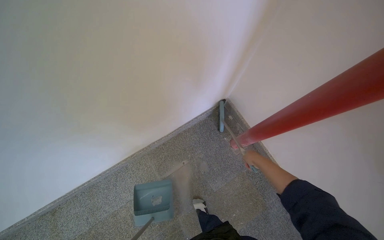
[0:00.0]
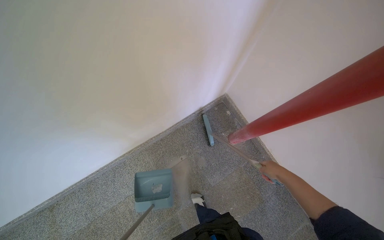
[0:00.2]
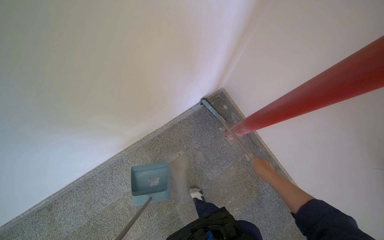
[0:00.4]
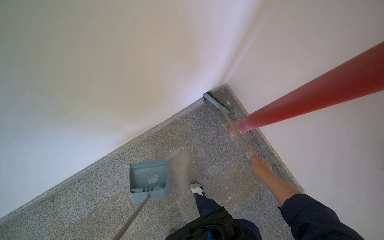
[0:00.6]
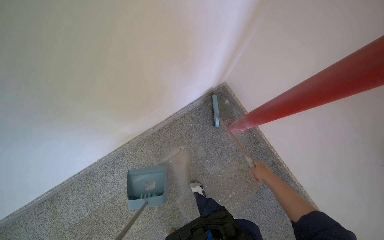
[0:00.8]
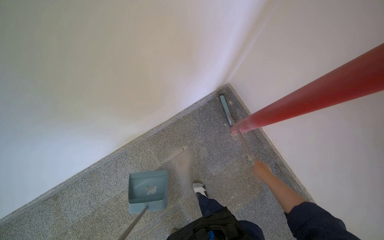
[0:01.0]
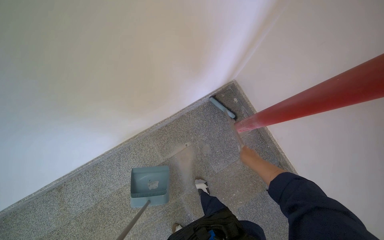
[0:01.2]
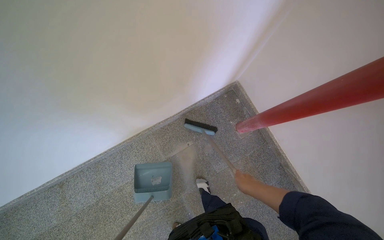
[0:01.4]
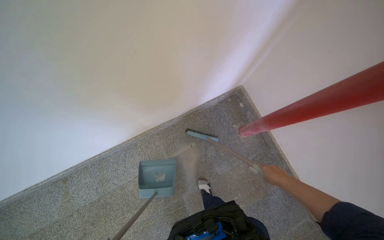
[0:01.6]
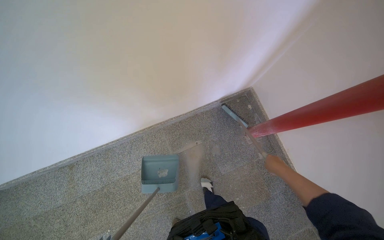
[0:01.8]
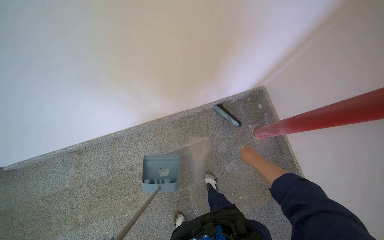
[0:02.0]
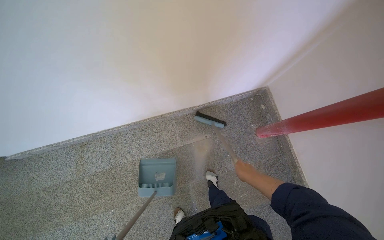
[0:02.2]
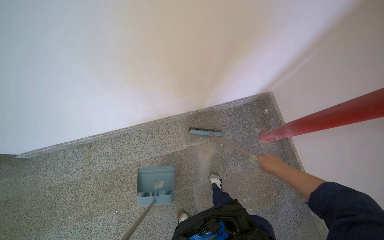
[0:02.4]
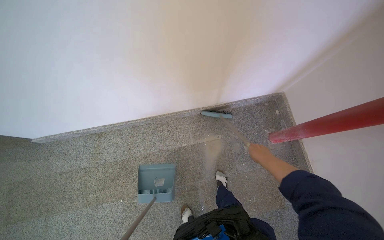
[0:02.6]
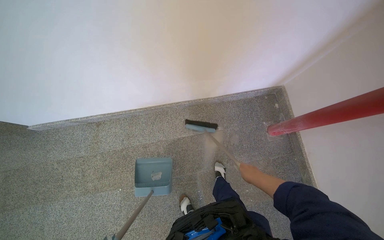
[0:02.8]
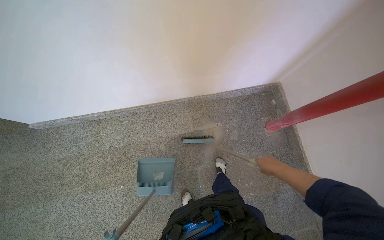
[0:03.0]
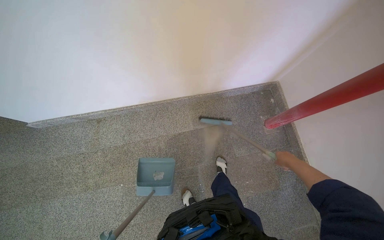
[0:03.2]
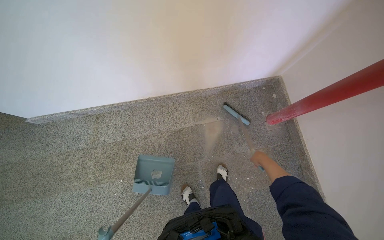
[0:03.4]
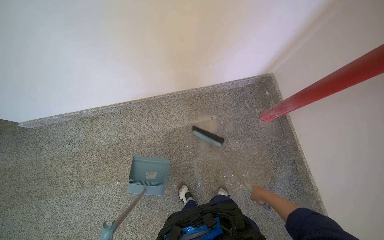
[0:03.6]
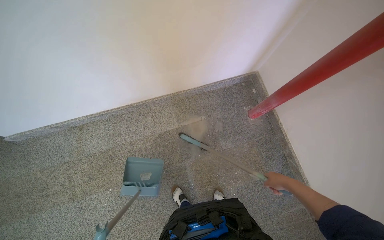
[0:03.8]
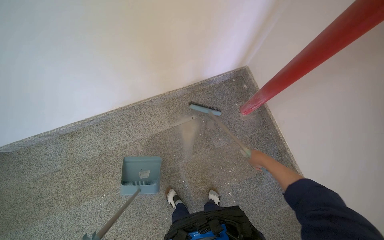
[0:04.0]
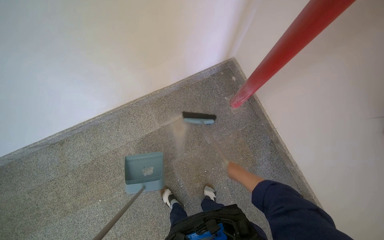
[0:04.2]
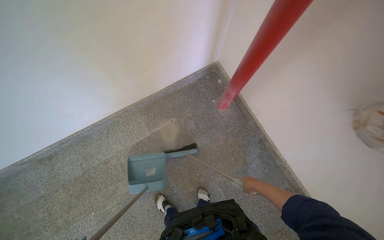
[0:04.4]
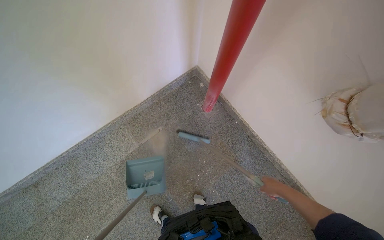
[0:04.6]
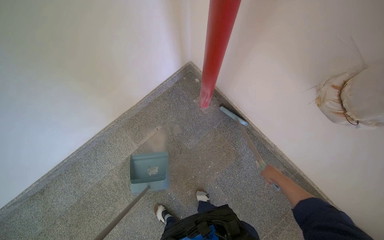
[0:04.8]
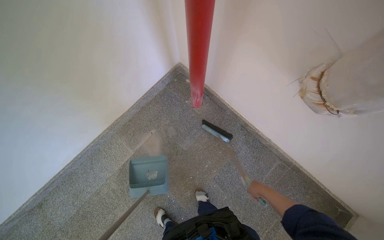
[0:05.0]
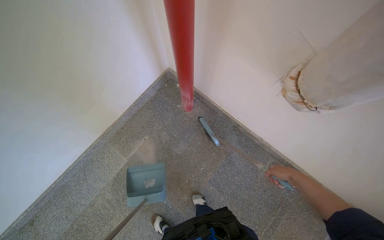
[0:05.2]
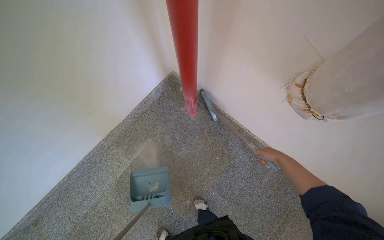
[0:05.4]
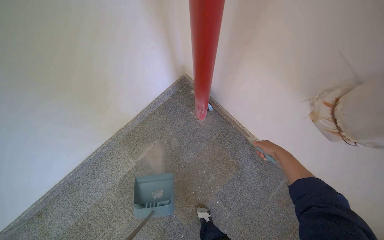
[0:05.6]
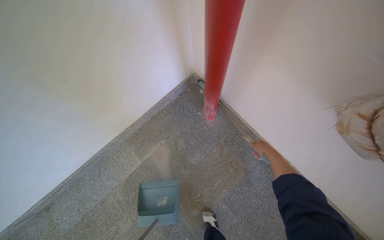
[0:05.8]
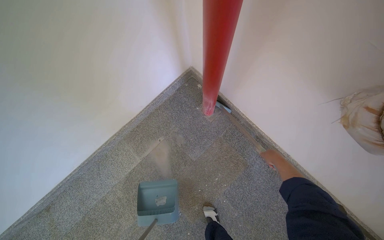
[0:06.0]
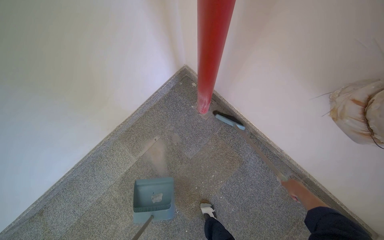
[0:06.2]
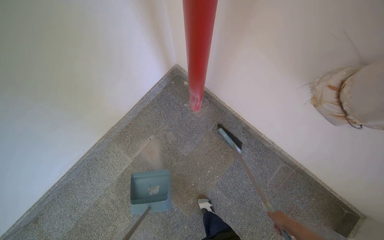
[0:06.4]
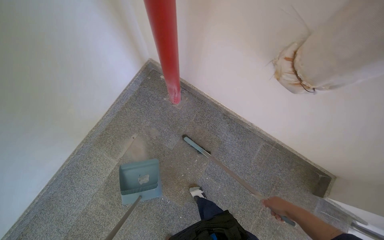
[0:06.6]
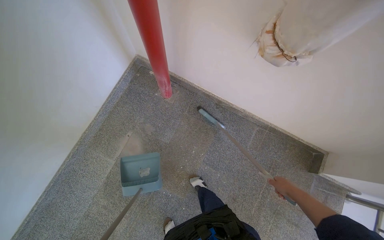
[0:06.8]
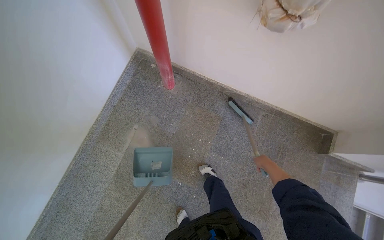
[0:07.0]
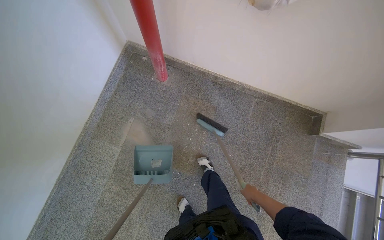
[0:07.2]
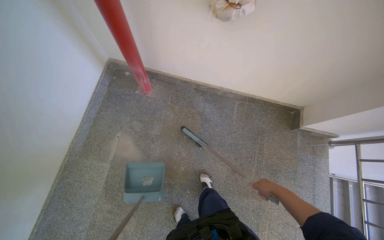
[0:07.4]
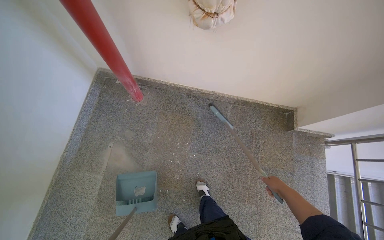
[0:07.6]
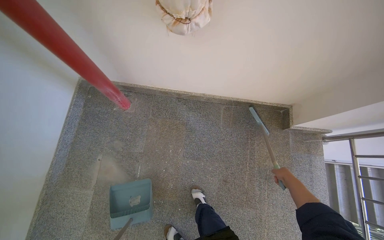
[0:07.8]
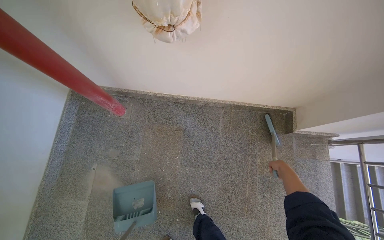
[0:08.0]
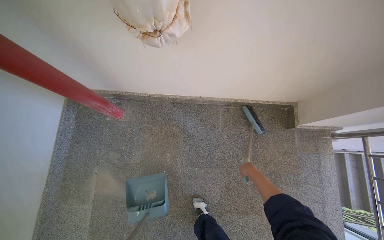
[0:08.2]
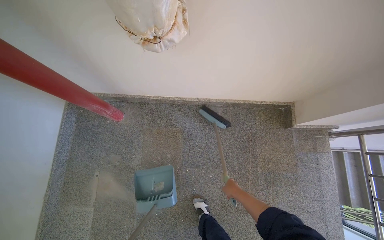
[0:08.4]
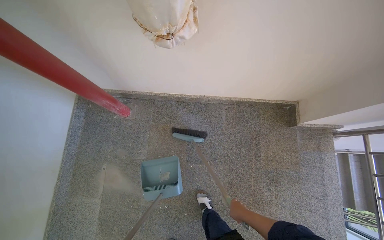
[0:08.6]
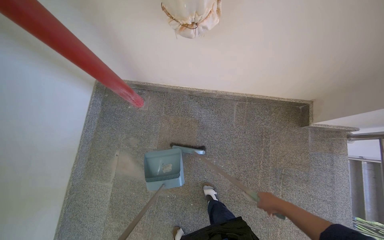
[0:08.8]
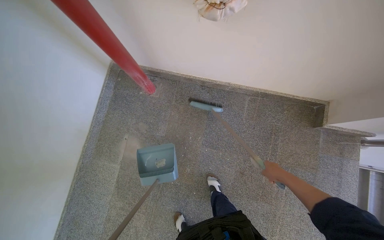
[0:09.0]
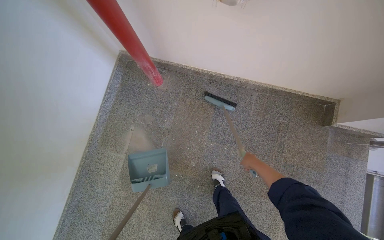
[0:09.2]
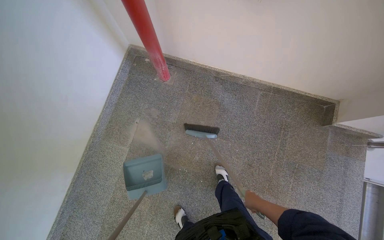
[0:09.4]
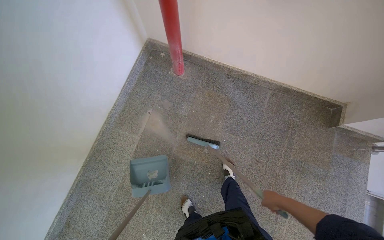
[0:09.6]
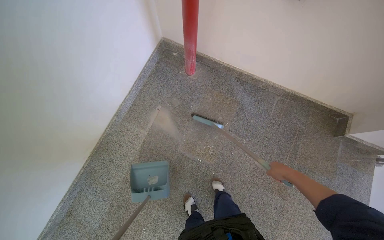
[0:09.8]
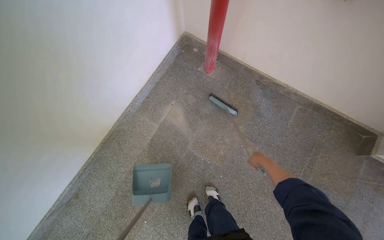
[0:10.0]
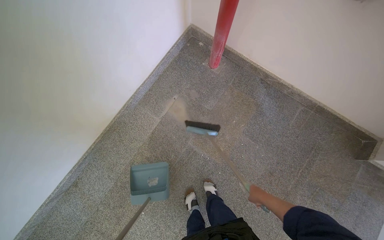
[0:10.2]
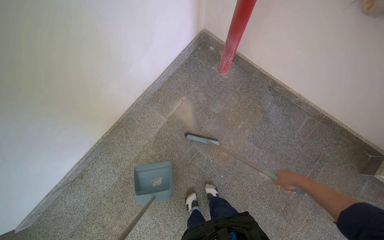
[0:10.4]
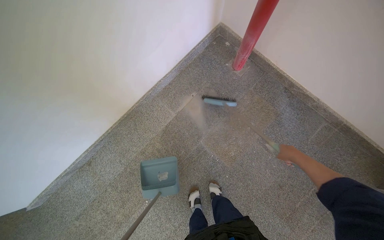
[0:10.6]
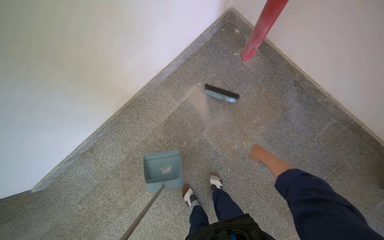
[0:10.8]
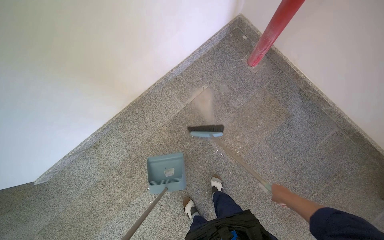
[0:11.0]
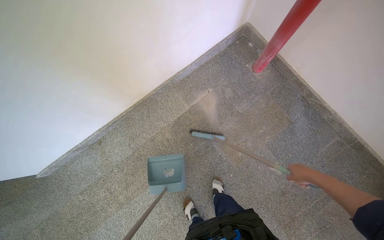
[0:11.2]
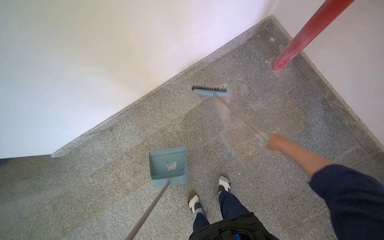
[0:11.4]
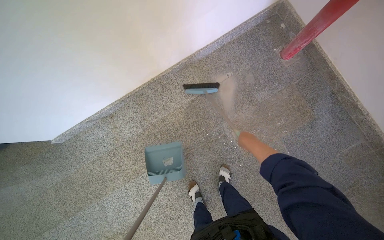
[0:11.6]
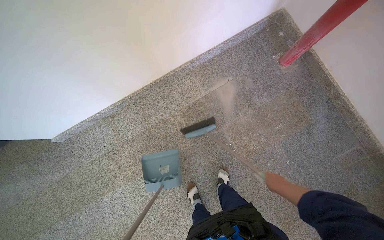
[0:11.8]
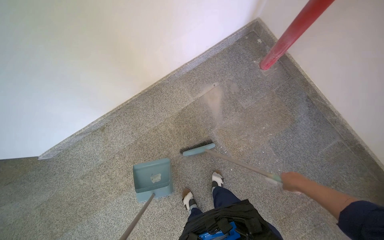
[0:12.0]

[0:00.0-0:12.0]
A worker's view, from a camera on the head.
Job: sweeping floor.
The whole recording: Sweeping stairwell floor. The worker sweeps the floor at the bottom of the stairwell with a broom and dustpan.
0:00.0 to 0:01.6: The right hand heads down the picture, covering roughly 15 cm.
0:01.6 to 0:03.0: The right hand goes left and right, about 10 cm each way, reversing 2 times.
0:03.0 to 0:04.4: The right hand heads down the picture, covering approximately 20 cm.
0:04.4 to 0:06.0: The right hand travels up the picture and to the right by some 20 cm.
0:06.0 to 0:07.6: The wearer's head swings approximately 35 degrees to the right. The right hand goes approximately 50 cm down the picture.
0:07.6 to 0:09.0: The right hand goes to the left and returns, approximately 10 cm each way.
0:09.0 to 0:10.4: The camera travels some 40 cm. The scene rotates clockwise by some 25 degrees.

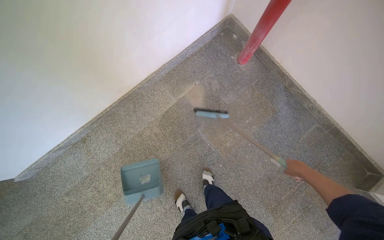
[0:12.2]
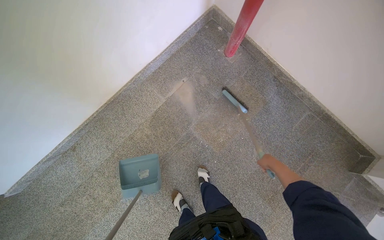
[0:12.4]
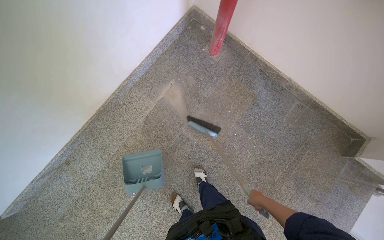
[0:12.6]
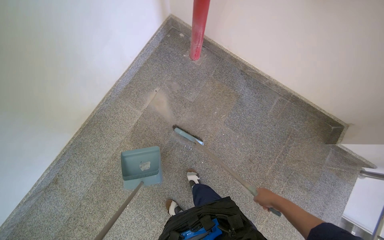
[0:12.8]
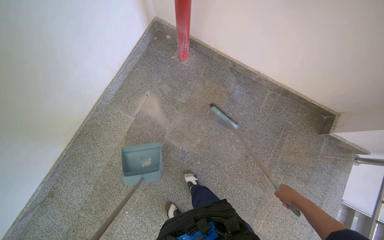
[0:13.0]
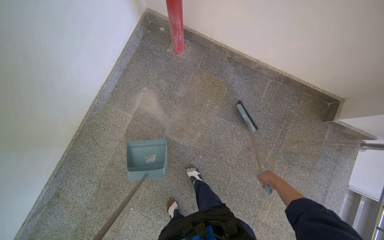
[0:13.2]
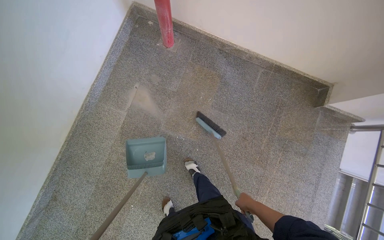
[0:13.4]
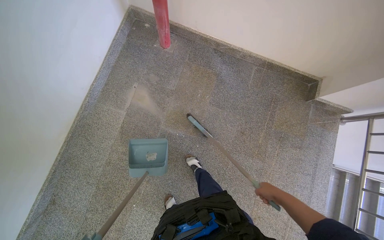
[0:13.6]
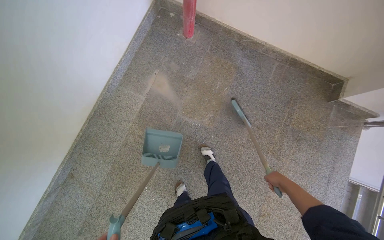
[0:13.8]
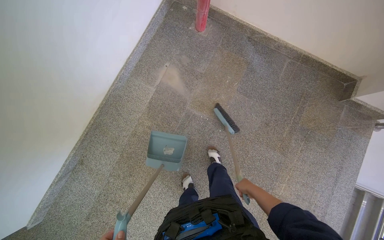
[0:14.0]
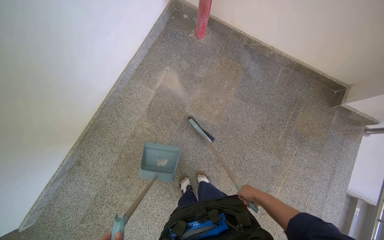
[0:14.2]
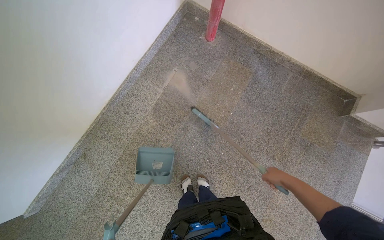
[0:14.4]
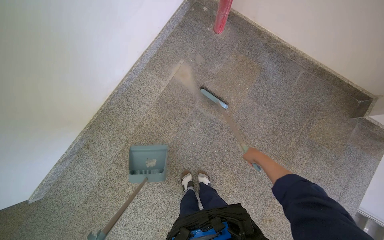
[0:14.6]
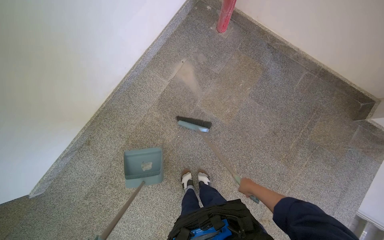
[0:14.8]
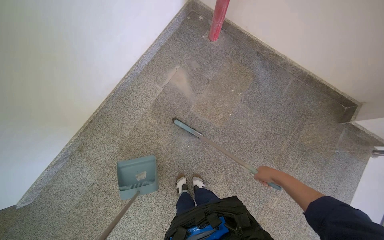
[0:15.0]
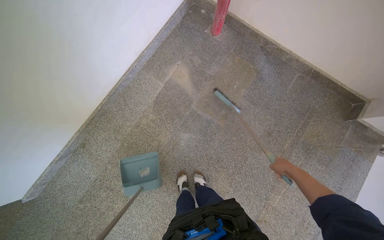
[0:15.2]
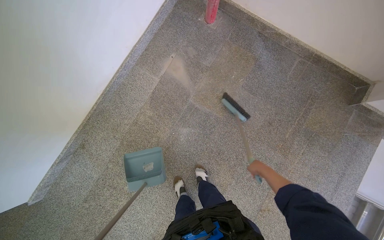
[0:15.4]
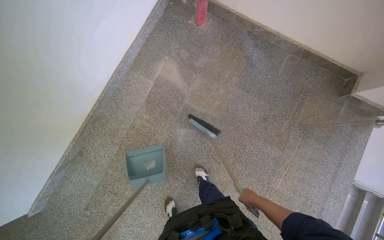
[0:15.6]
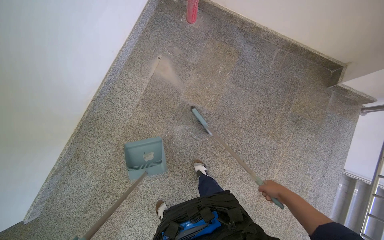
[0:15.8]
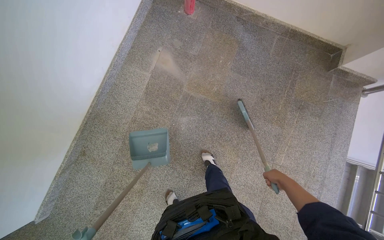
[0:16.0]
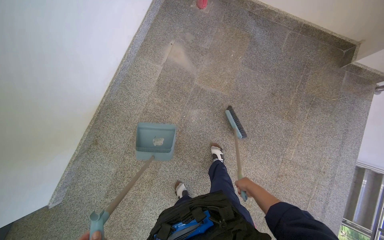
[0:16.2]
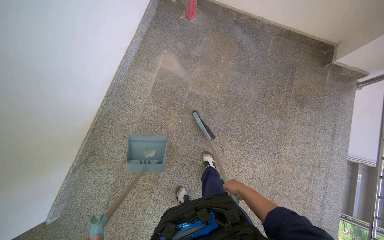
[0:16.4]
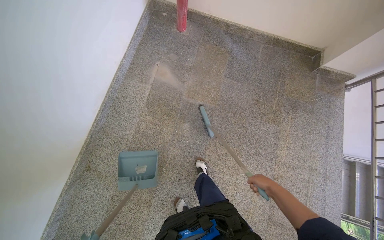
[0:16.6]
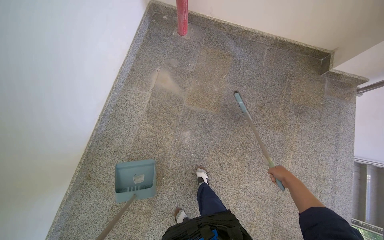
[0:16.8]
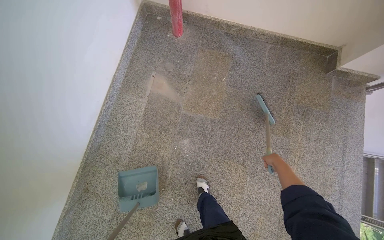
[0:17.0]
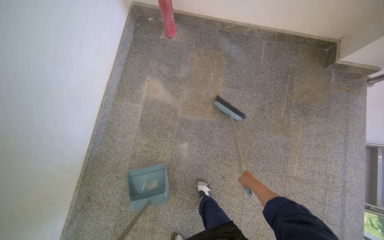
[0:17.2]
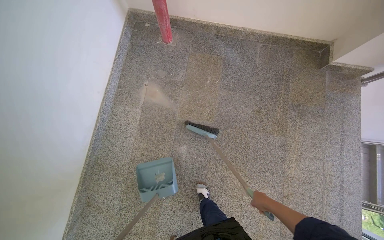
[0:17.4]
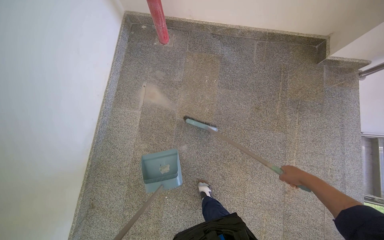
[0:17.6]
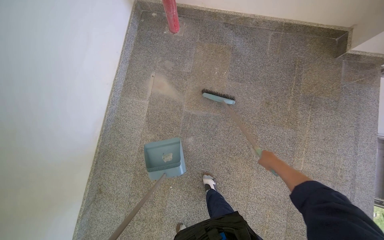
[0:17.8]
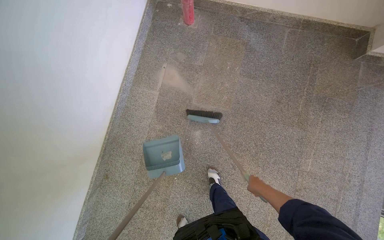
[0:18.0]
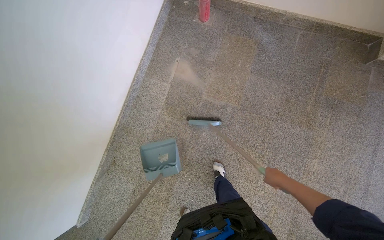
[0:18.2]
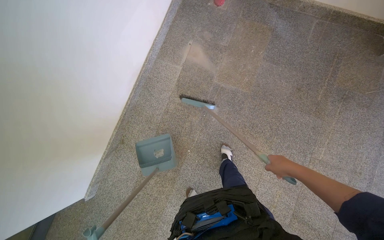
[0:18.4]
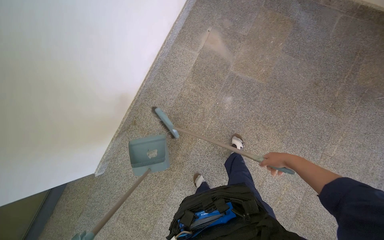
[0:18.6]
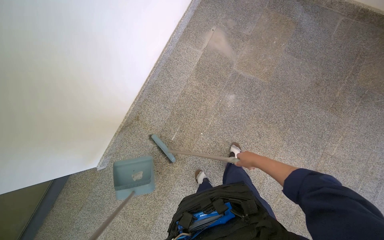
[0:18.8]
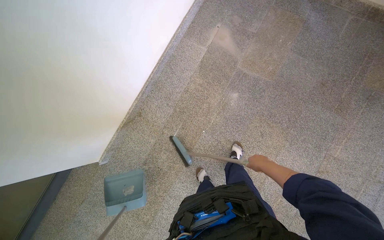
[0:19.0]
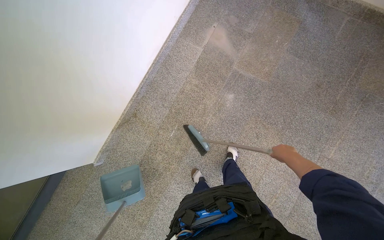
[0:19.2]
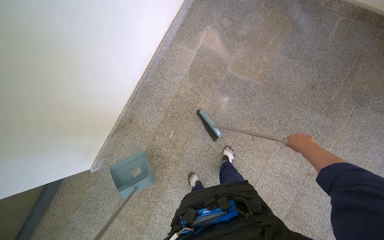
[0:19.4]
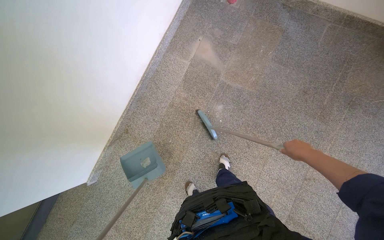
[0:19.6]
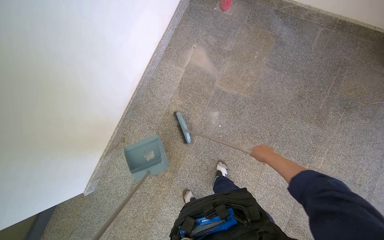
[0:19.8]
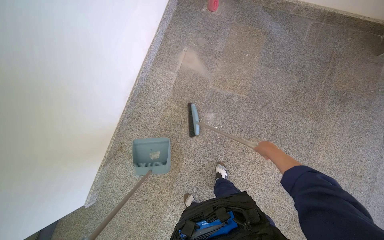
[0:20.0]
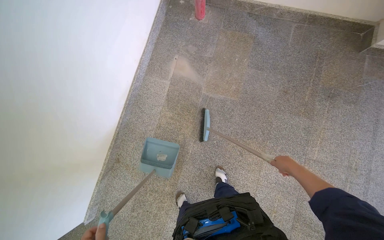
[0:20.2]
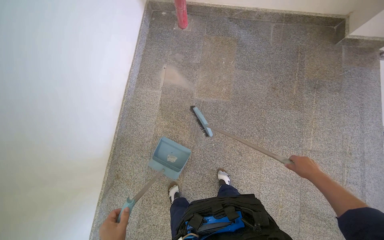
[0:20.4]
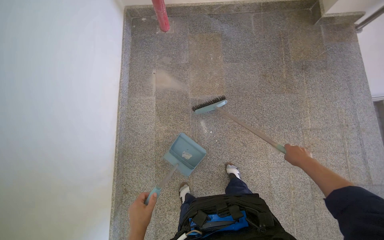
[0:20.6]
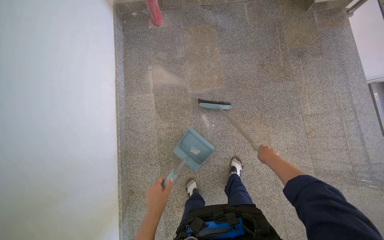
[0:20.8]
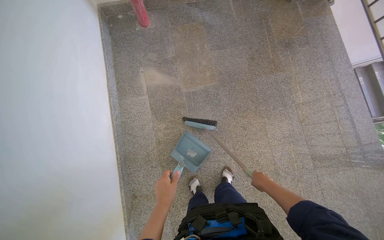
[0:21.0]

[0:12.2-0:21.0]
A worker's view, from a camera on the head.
Job: sweeping floor.
The whole recording: Sweeping stairwell floor. The worker sweeps the floor at the bottom of the stairwell with a broom and dustpan.
0:12.2 to 0:13.6: The scene turns approximately 30 degrees counterclockwise in the picture. The right hand goes approximately 30 cm down the picture.
0:13.6 to 0:15.2: The right hand swings up and down the picture, some 15 cm each way, with 2 reversals.
0:15.2 to 0:16.6: The right hand shifts about 35 cm down the picture and to the left.
0:16.6 to 0:18.0: The right hand goes up and down the picture, approximately 15 cm each way, reversing 3 times.
0:18.0 to 0:19.6: The right hand is displaced nearer to the camera by some 15 cm.
0:19.6 to 0:21.0: The scene turns approximately 35 degrees counterclockwise in the picture. The right hand travels down the picture, to the left and farther from the camera by about 30 cm.
